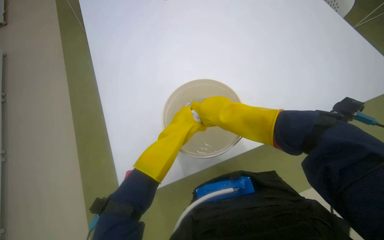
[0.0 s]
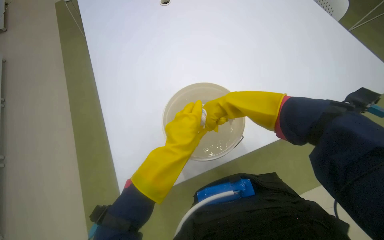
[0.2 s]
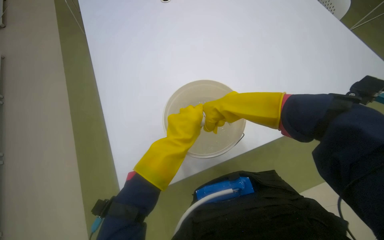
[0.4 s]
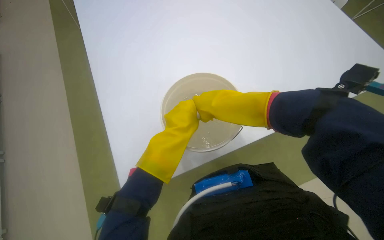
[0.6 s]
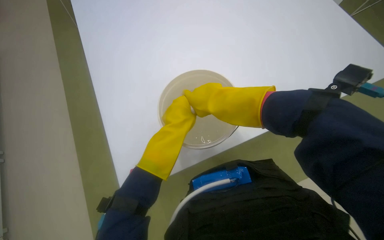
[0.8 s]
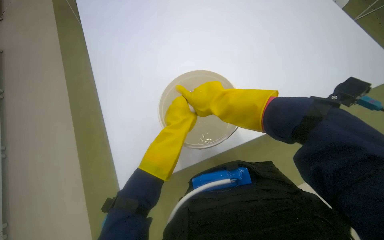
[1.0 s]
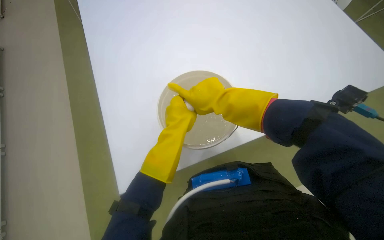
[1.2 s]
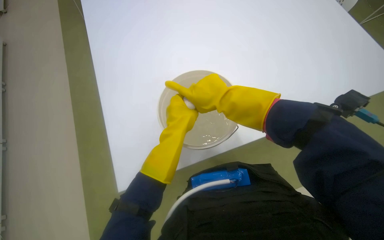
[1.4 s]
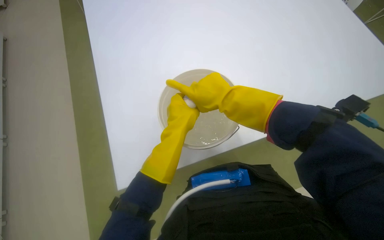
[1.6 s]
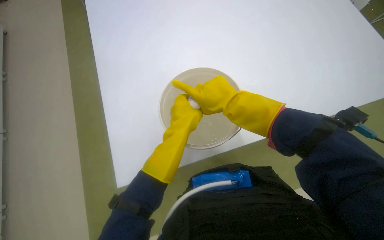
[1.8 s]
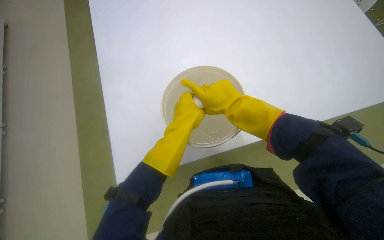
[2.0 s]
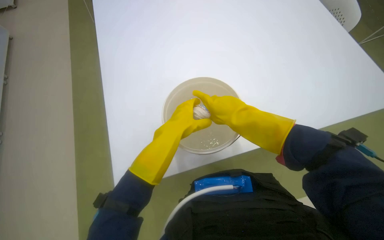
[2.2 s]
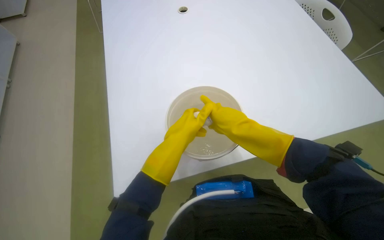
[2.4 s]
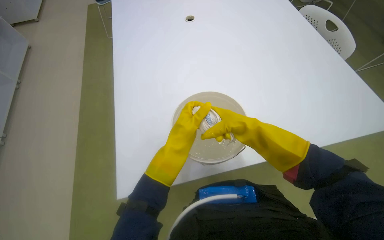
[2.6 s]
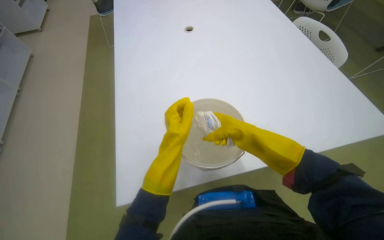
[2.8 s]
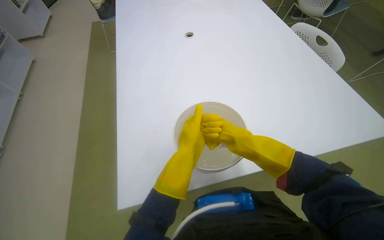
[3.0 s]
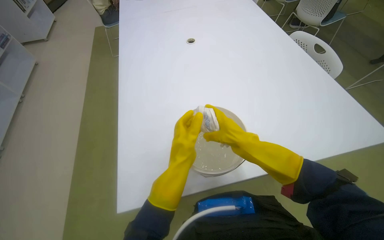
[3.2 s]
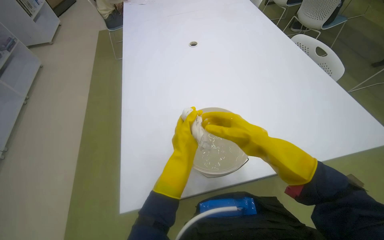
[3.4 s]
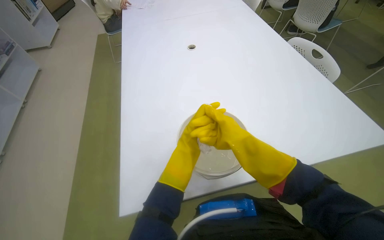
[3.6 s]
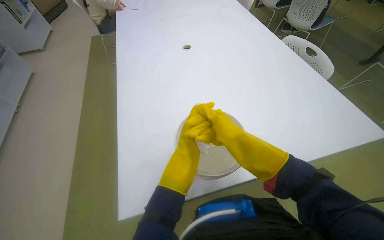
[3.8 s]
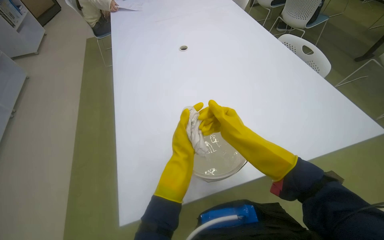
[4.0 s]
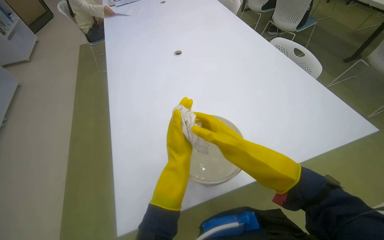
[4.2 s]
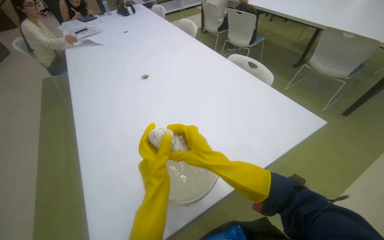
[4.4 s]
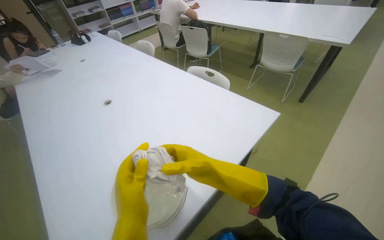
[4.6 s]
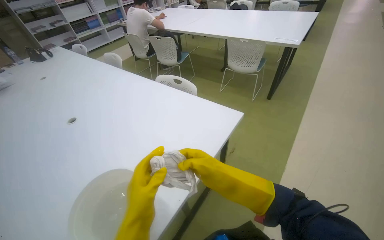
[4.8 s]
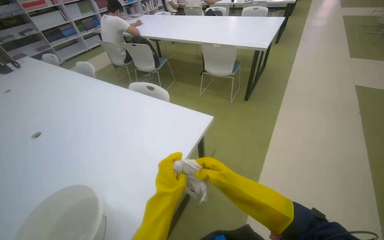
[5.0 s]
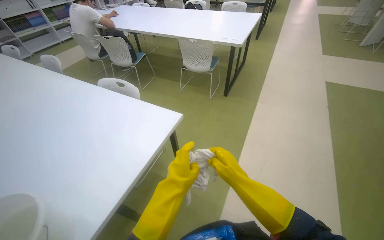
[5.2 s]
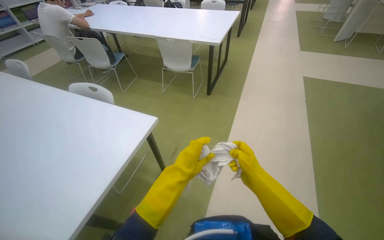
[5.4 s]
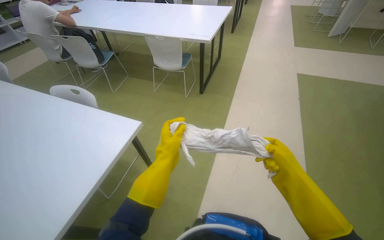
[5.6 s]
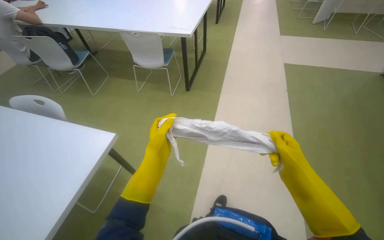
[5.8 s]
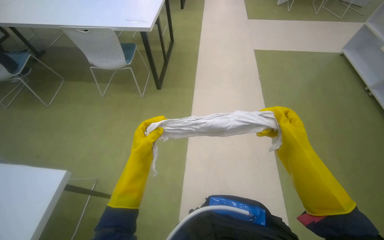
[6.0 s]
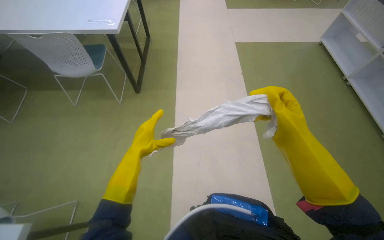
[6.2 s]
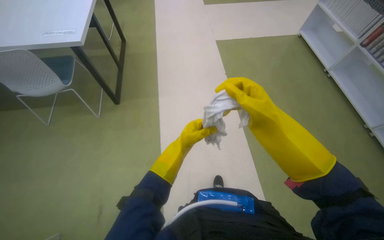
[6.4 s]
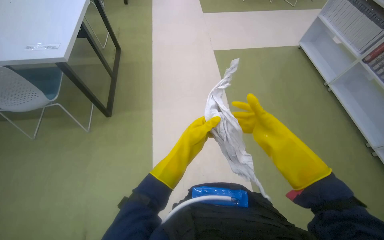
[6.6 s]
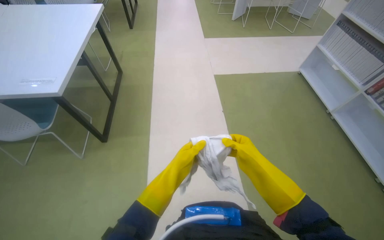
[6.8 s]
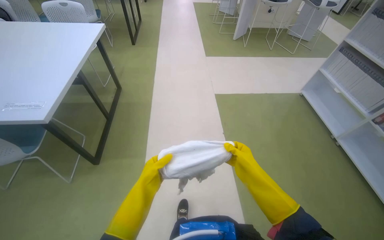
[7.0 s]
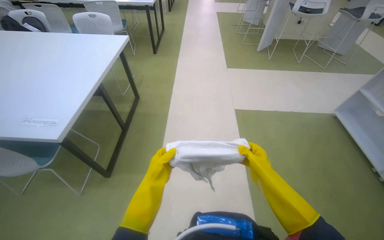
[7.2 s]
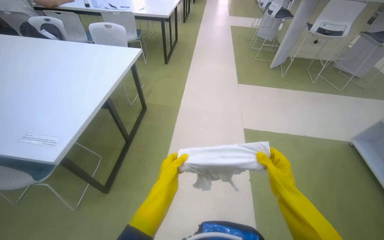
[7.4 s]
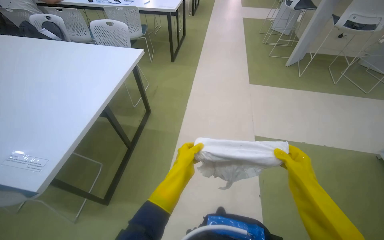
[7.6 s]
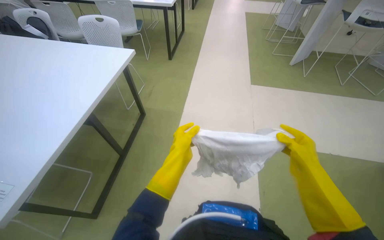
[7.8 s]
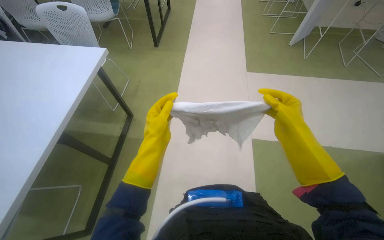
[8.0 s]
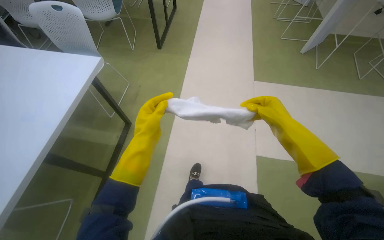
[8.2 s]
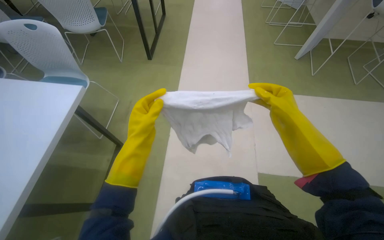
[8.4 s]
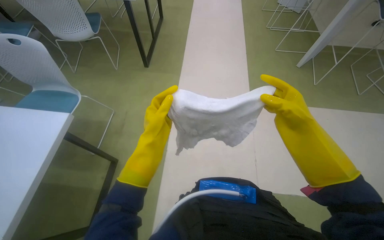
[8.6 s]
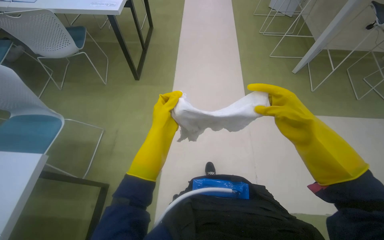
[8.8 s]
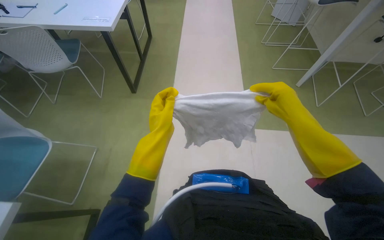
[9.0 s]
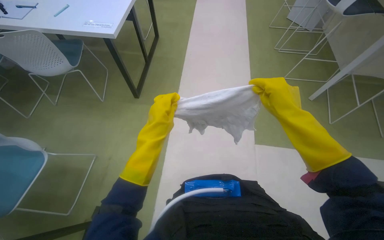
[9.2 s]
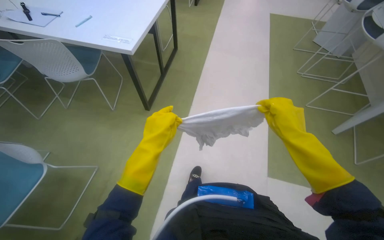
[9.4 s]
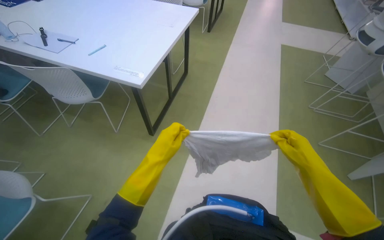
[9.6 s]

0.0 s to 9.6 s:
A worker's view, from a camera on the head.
Job: preparing cleaning supplies.
The whole recording: Preparing cleaning supplies. The worker dips a cloth into a bucket of water and wrings it out.
1.6 to 3.2 s: The view tilts approximately 15 degrees upward.
3.2 to 4.8 s: The head rotates about 40 degrees to the right. The view tilts about 15 degrees upward.
4.8 to 6.4 s: The camera travels roughly 1 m. The head rotates approximately 45 degrees to the right. The camera pitches downward, by roughly 15 degrees.
6.4 to 8.0 s: The camera is carried roughly 1.5 m.
8.0 to 9.6 s: The wearer moves some 1.5 m.

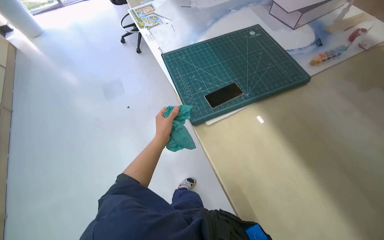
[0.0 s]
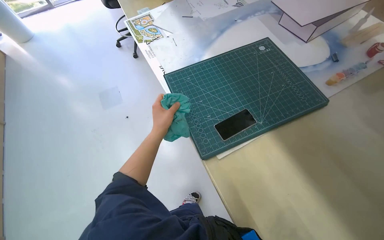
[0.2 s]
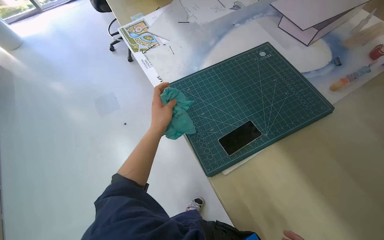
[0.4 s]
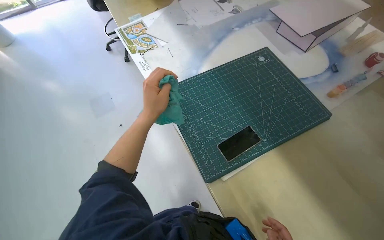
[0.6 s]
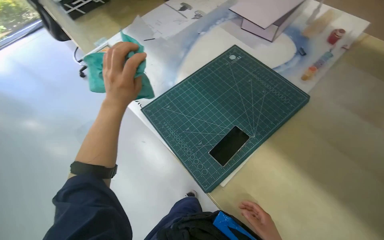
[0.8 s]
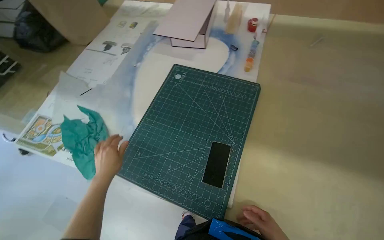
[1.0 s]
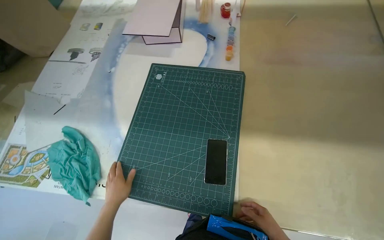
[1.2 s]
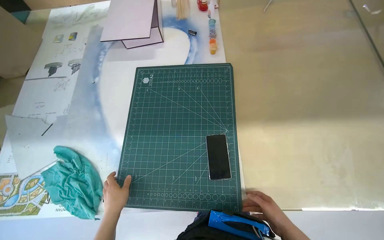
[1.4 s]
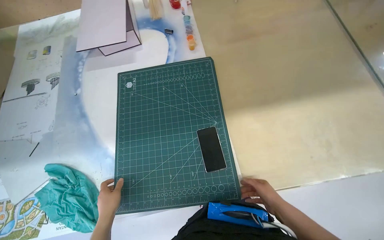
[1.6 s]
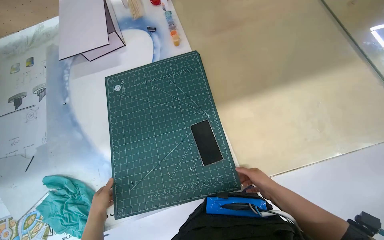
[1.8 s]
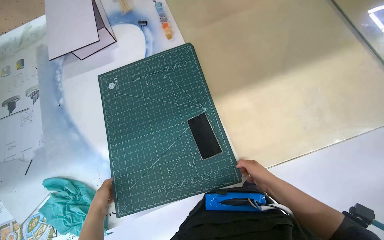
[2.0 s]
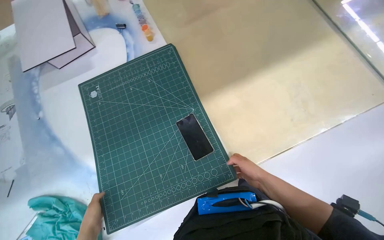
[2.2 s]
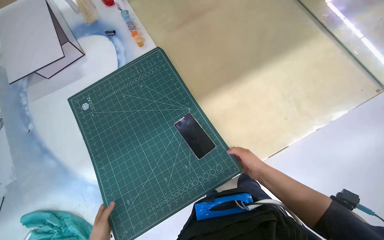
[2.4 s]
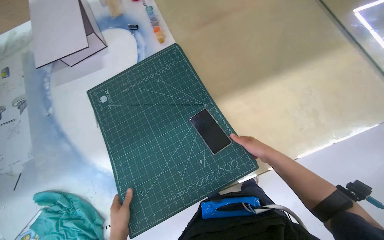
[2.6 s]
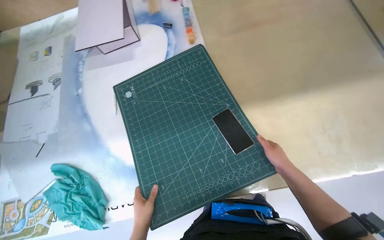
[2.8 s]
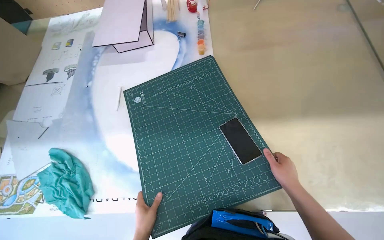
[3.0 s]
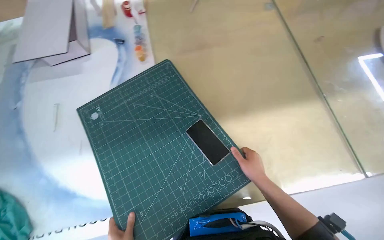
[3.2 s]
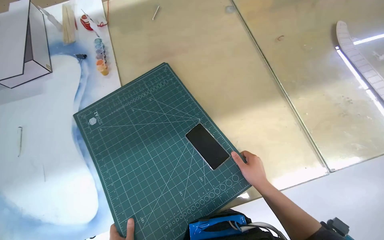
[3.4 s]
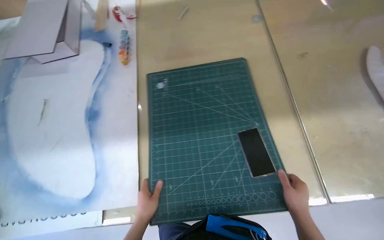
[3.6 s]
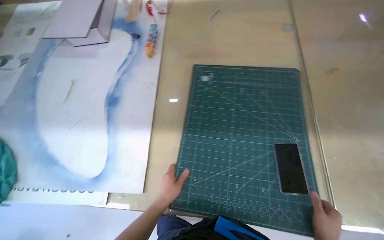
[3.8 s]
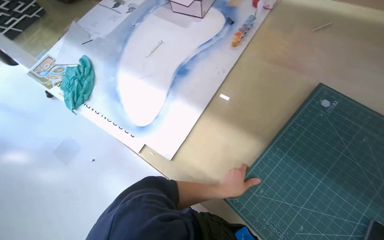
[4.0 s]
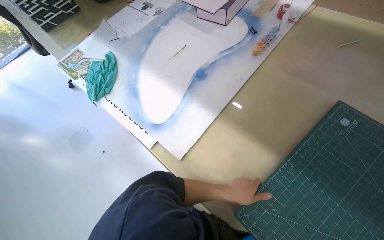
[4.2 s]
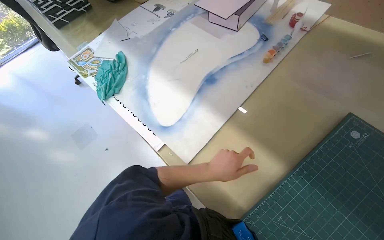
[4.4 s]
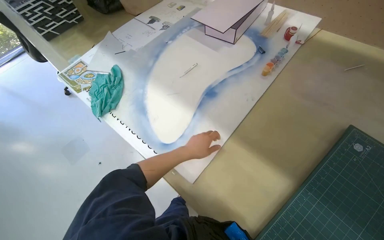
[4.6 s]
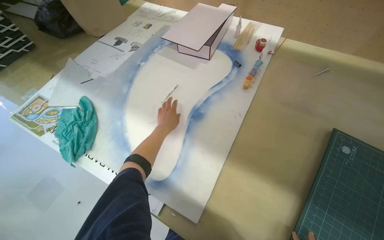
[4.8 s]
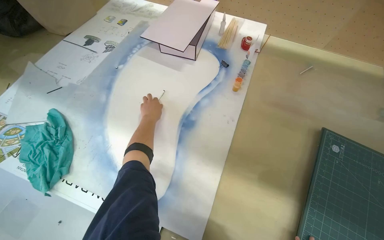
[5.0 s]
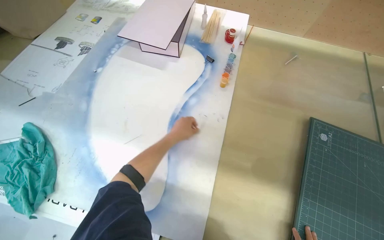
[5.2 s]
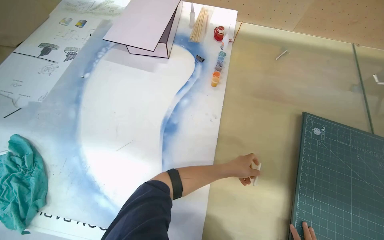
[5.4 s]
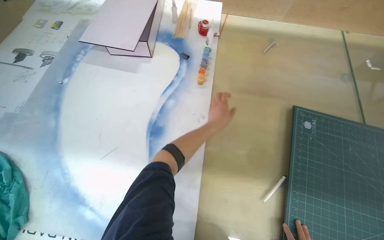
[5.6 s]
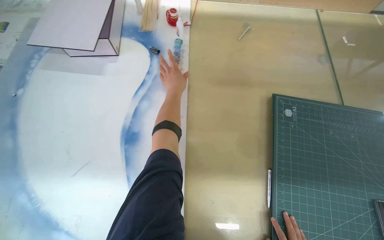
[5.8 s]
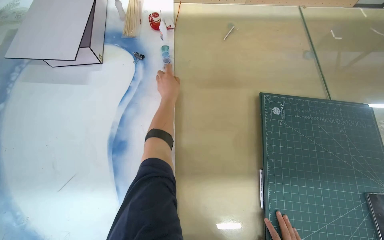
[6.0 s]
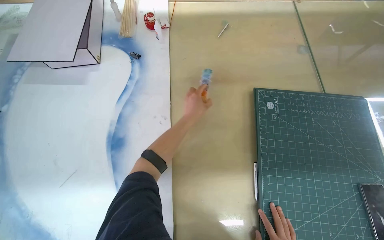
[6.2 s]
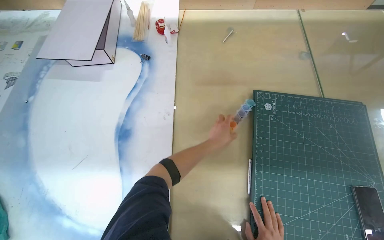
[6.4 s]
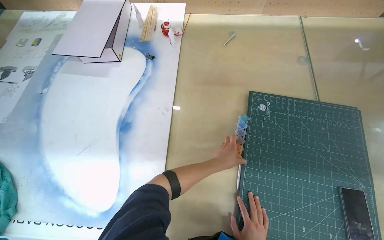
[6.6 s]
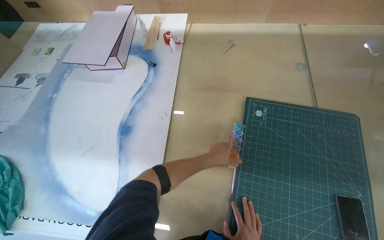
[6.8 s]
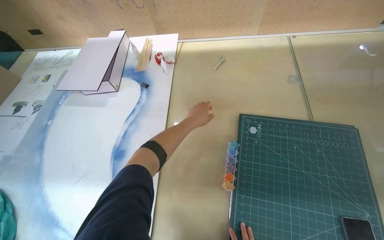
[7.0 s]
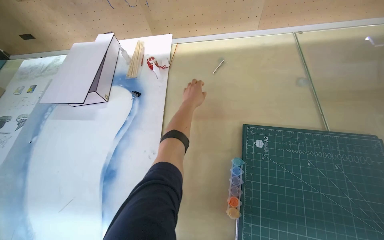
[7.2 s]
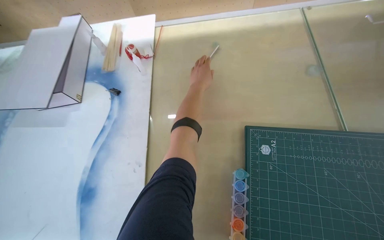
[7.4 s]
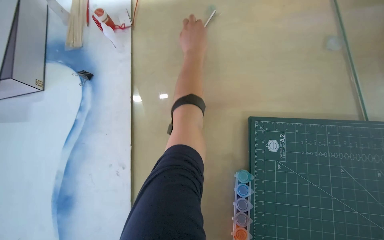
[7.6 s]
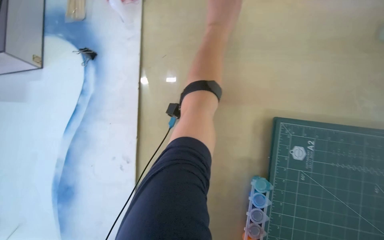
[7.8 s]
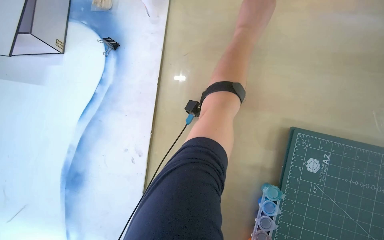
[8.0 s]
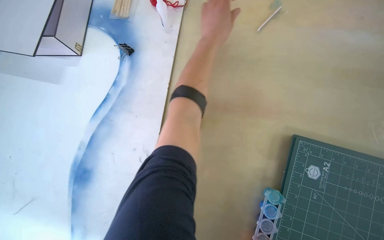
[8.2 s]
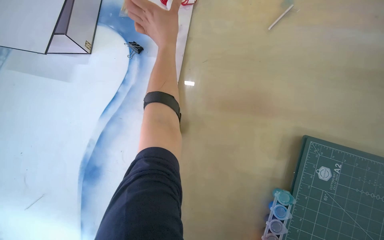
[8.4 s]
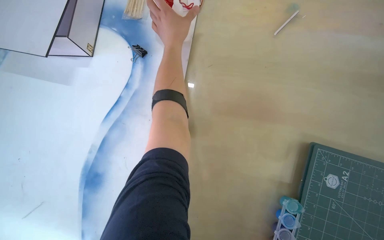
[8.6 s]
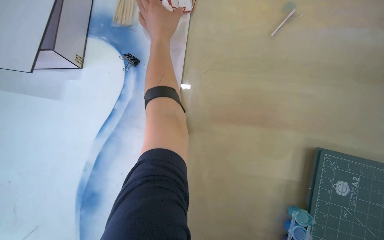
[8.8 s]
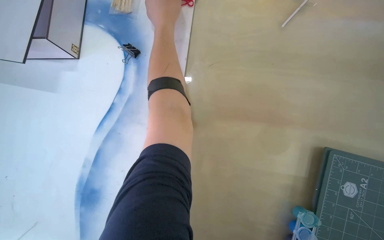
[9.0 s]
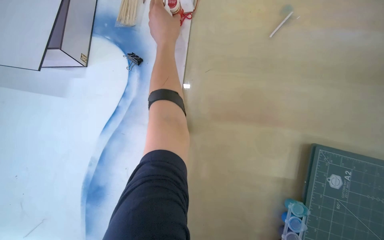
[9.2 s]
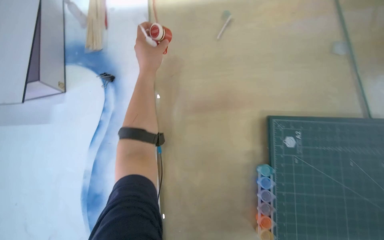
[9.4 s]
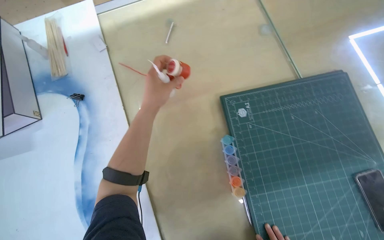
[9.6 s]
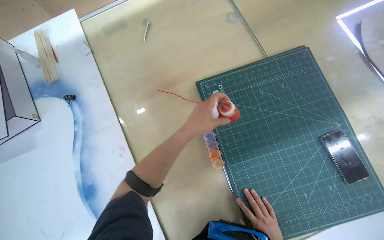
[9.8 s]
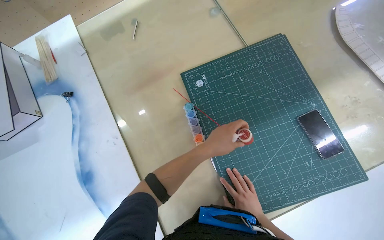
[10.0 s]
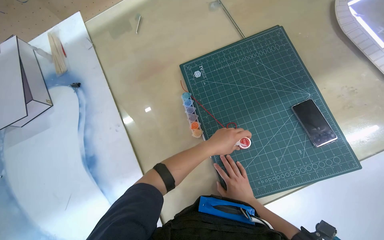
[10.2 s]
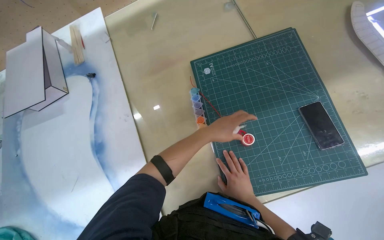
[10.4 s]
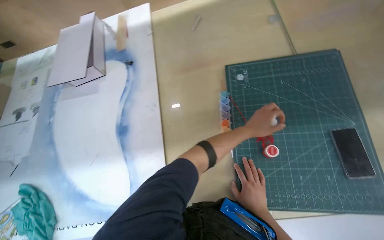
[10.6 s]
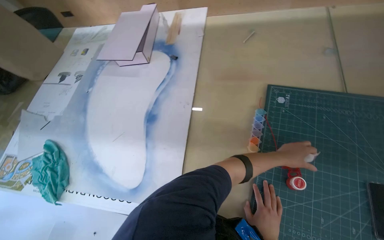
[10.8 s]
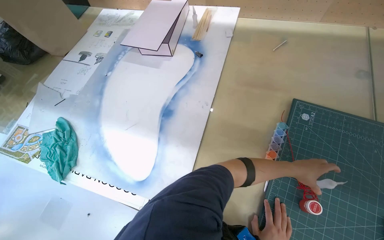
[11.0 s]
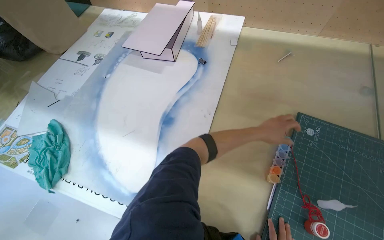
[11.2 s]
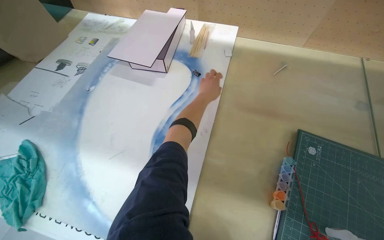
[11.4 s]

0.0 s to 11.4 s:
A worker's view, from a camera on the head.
Job: organizing items.
The whole recording: Organizing and cleaning workspace. The worker wipes surfaces, arranges paper and model pieces, and places a large sheet on a shelf.
4.2 to 5.6 s: The head turns to the right by approximately 35 degrees. The left hand heads up the picture and farther from the camera, covering roughly 40 cm, and goes to the left and returns, some 40 cm each way.
5.6 to 7.2 s: The left hand swings up and down the picture, some 25 cm each way, with 2 reversals.
7.2 to 8.6 s: The camera pitches downward, by about 15 degrees. The left hand shifts approximately 15 cm up the picture, and reaches about 10 cm to the right, then returns.
8.6 to 10.0 s: The scene rotates counterclockwise by some 40 degrees.
10.0 to 11.4 s: The scene turns some 45 degrees clockwise in the picture.
